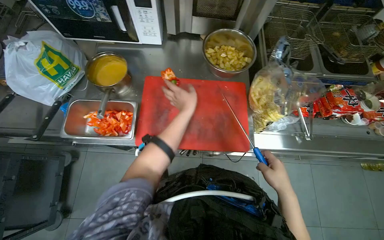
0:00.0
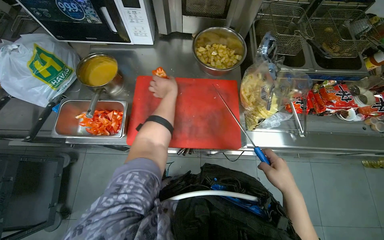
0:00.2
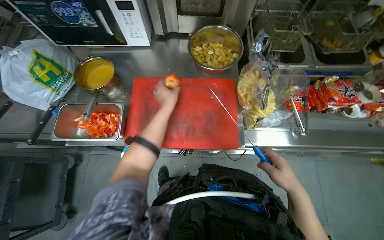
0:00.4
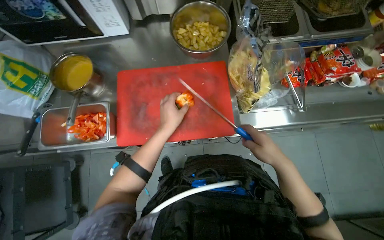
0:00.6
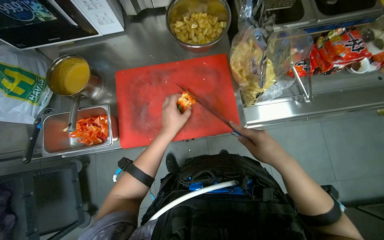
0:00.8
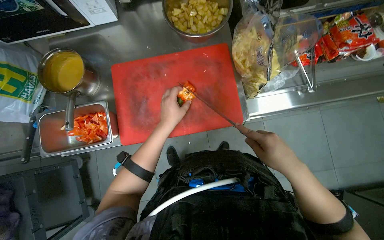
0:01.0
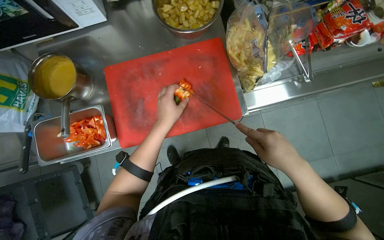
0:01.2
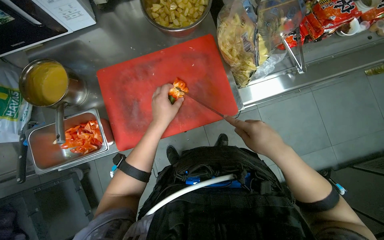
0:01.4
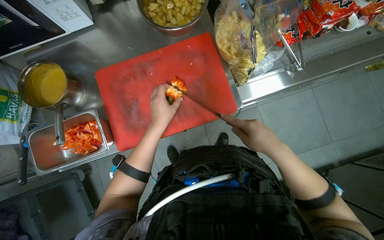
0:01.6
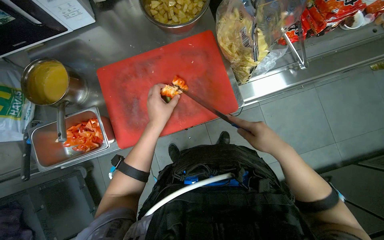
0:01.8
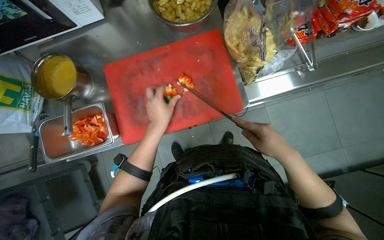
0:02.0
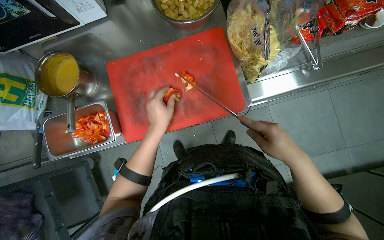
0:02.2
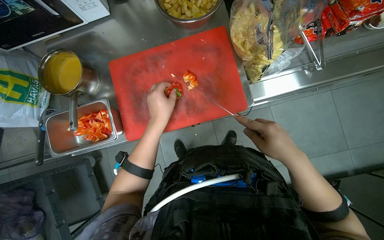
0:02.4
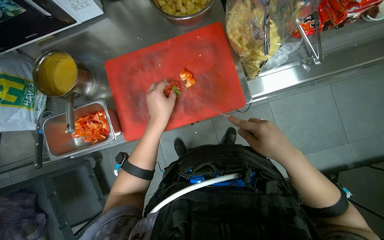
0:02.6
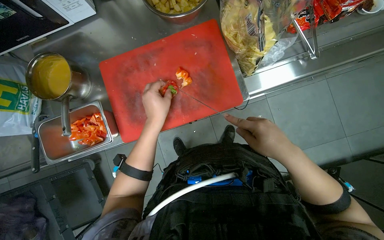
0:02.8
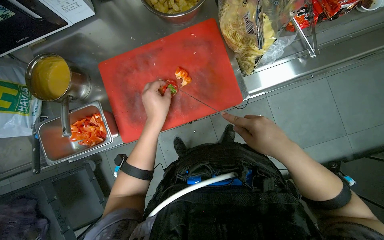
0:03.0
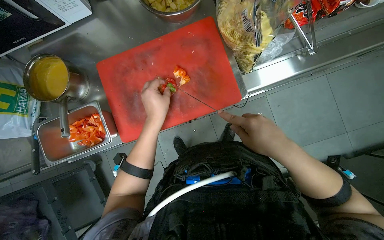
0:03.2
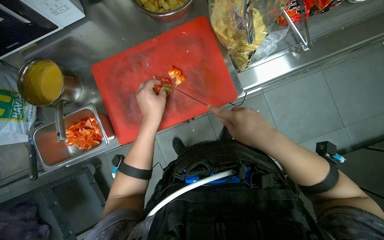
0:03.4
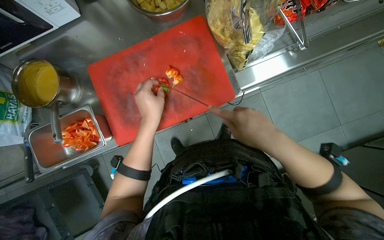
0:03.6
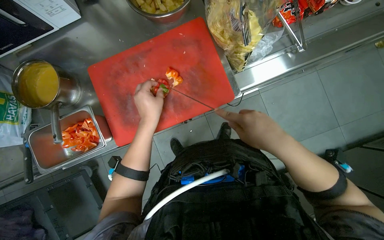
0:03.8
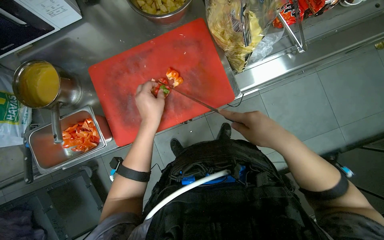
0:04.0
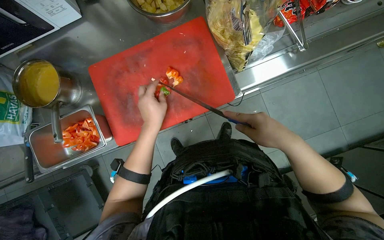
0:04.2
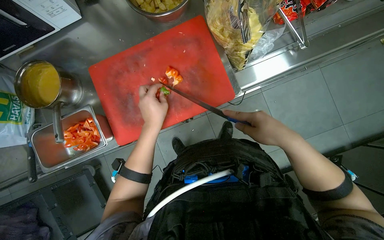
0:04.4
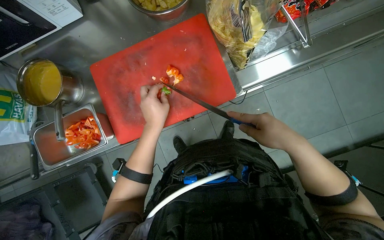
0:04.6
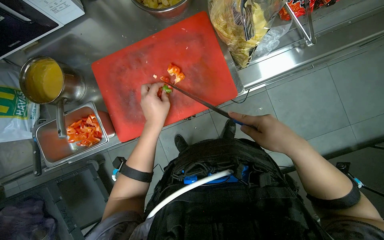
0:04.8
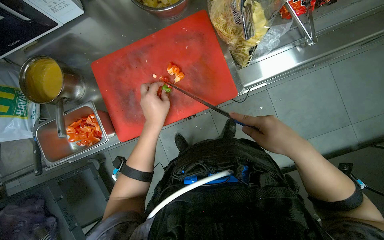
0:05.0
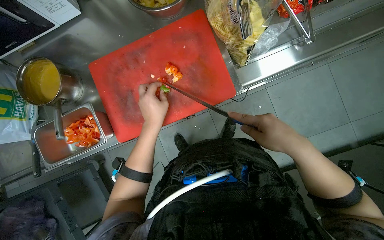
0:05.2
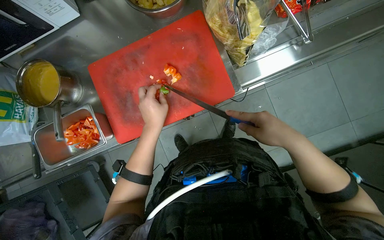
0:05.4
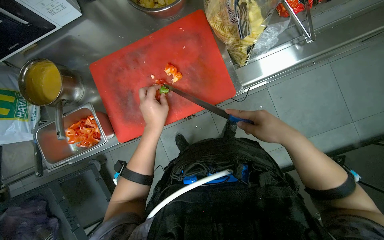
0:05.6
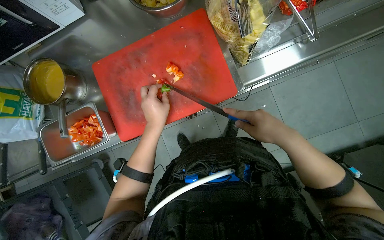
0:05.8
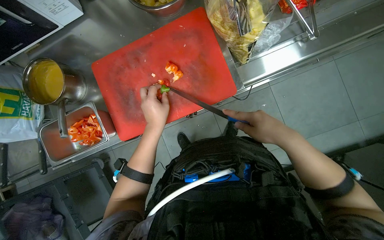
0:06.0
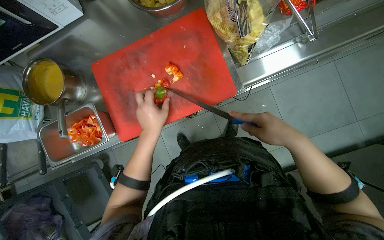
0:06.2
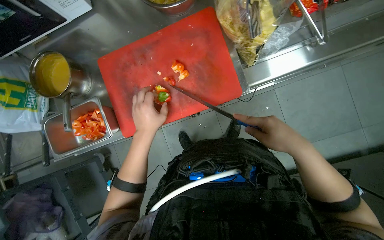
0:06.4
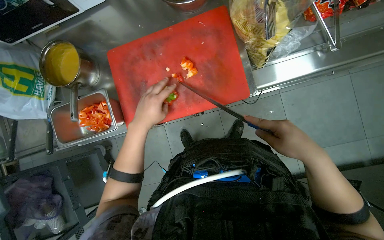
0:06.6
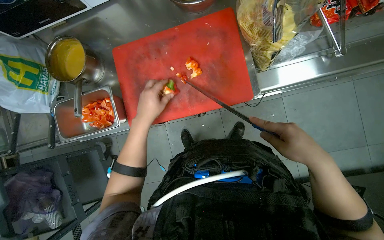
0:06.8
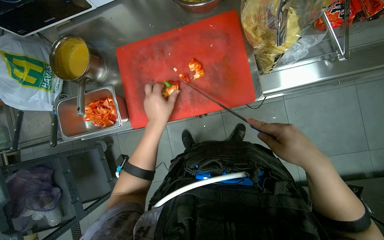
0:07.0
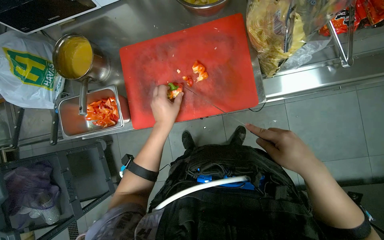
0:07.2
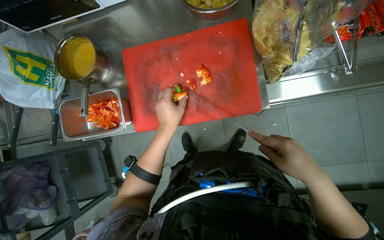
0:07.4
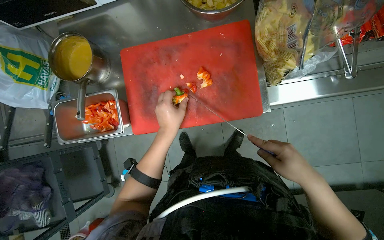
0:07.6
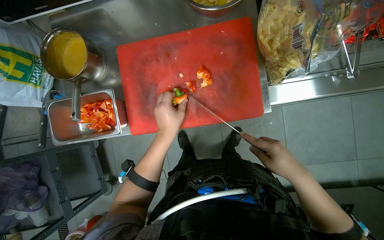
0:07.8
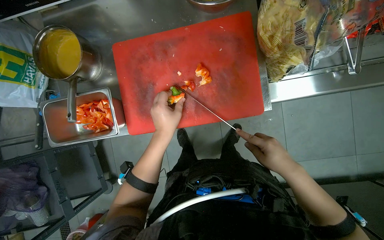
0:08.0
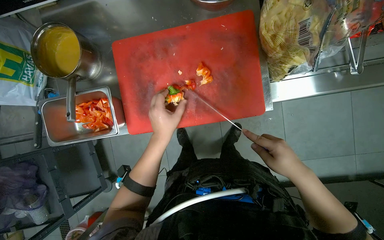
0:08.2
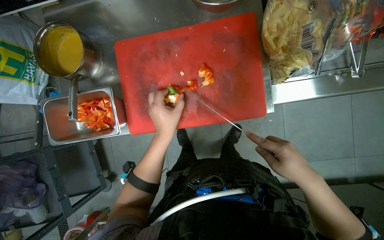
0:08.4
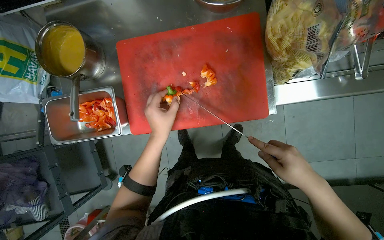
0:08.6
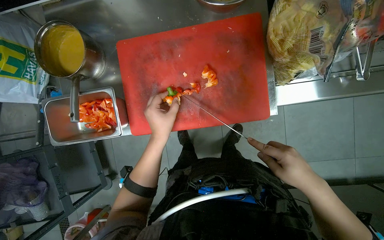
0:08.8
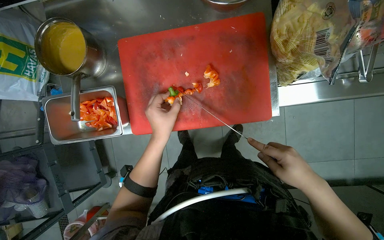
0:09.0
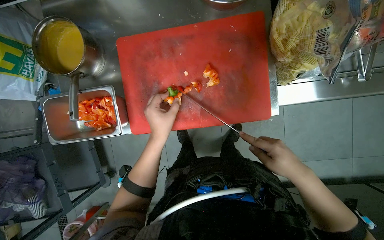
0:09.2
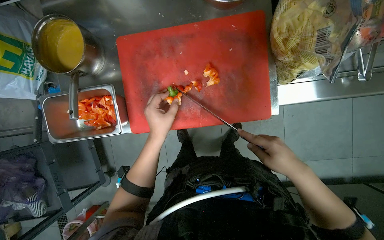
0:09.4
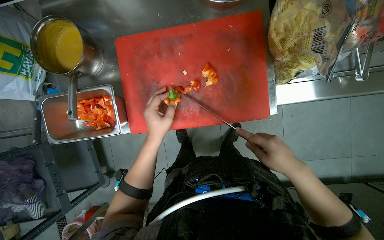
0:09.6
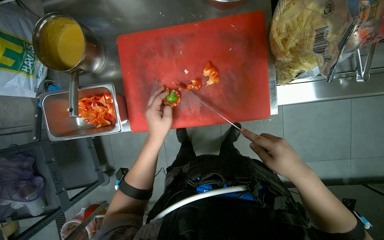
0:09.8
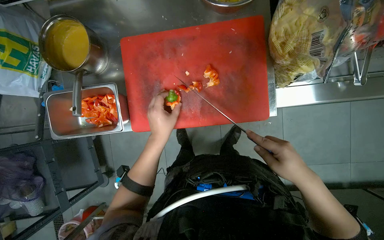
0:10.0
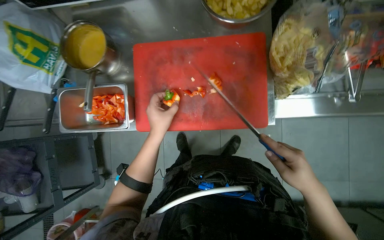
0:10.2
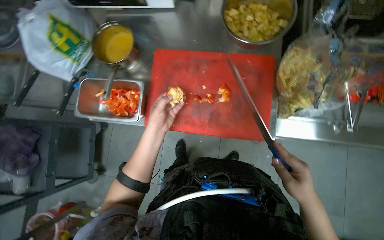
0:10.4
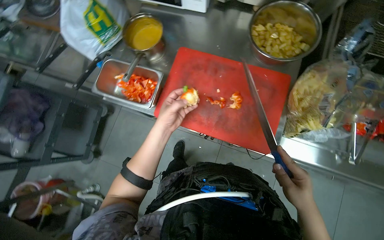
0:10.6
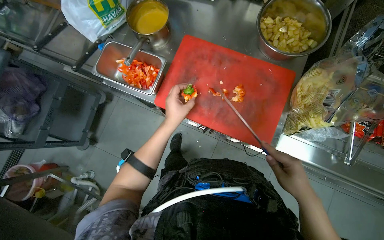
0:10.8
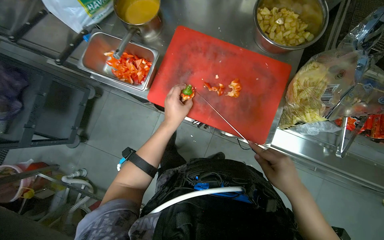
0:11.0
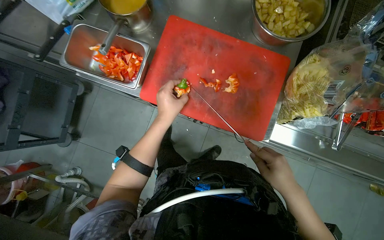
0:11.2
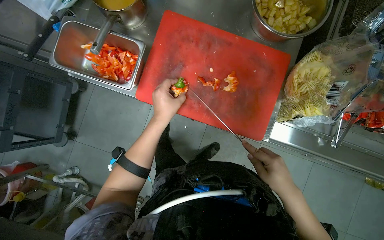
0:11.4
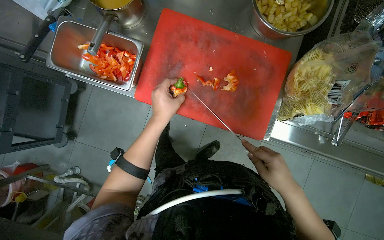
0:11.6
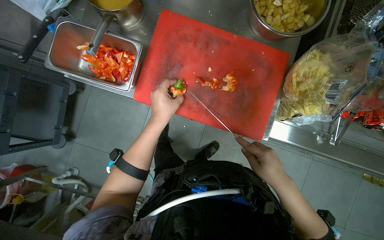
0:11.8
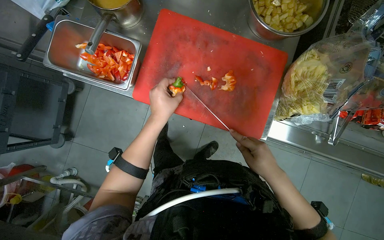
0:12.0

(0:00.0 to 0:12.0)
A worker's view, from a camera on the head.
Job: preparing food.
The whole recording: Chopping red pepper on board. The worker chops a red pepper into small pieces on a red cutting board.
0:00.0 - 0:01.6: The wearer looks some 15 degrees further downward. The left hand heads down the picture, covering roughly 10 cm.
0:01.6 - 0:07.6: The hands work in one place, with small movements.
0:07.6 - 0:09.0: The hands are busy where they are.

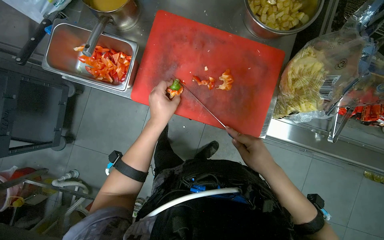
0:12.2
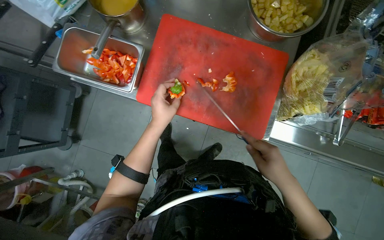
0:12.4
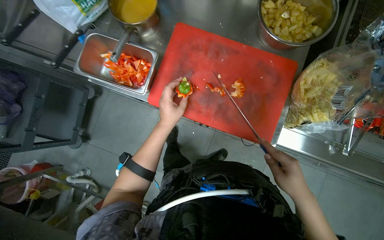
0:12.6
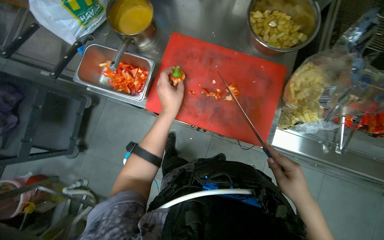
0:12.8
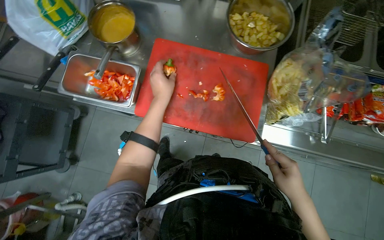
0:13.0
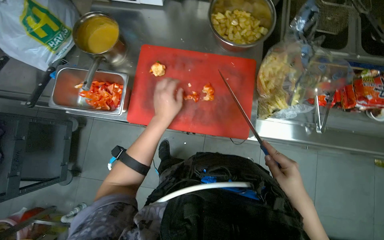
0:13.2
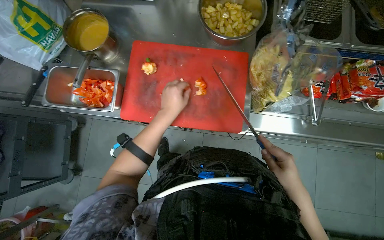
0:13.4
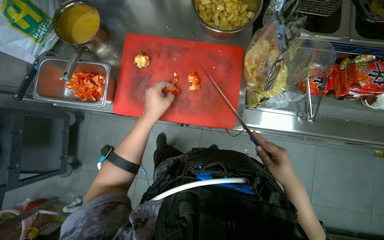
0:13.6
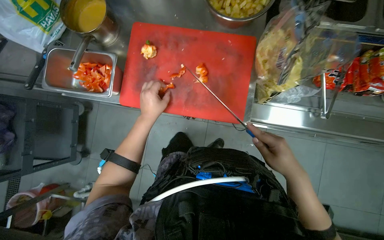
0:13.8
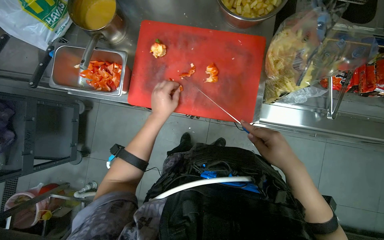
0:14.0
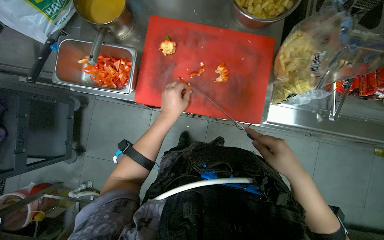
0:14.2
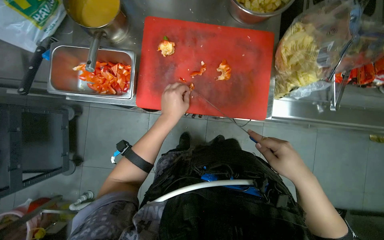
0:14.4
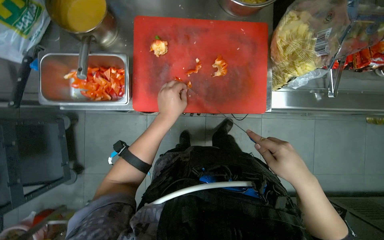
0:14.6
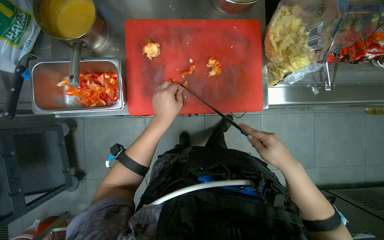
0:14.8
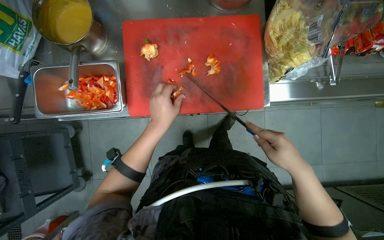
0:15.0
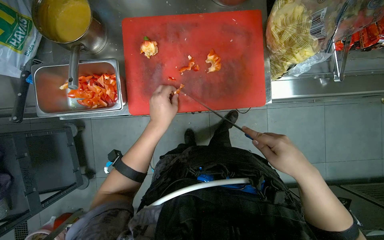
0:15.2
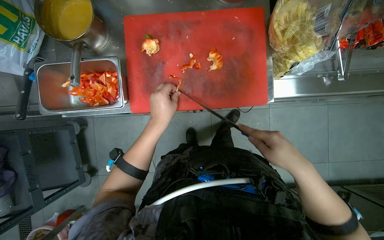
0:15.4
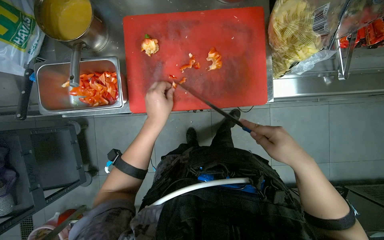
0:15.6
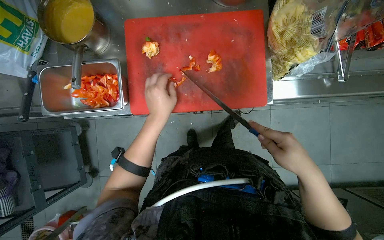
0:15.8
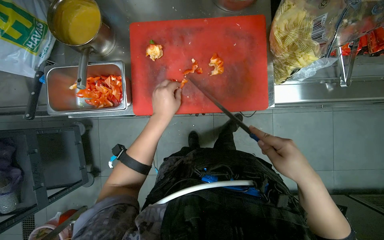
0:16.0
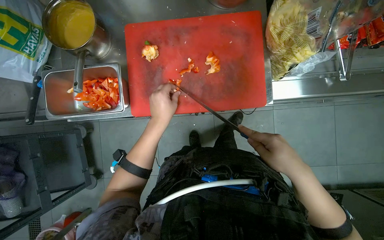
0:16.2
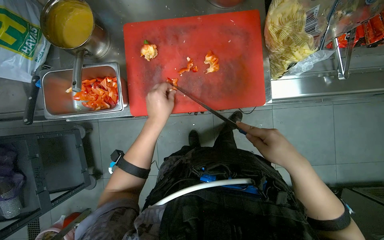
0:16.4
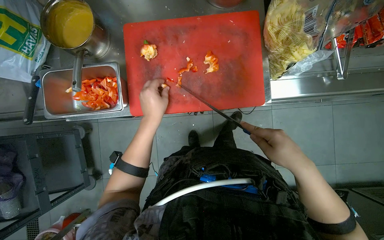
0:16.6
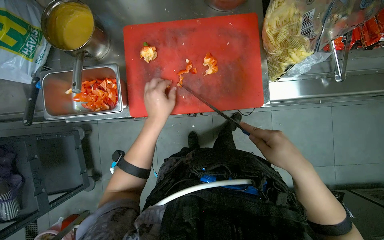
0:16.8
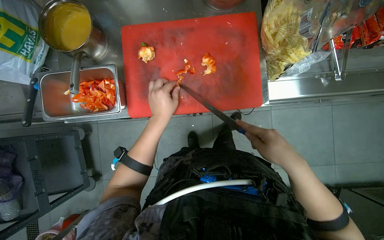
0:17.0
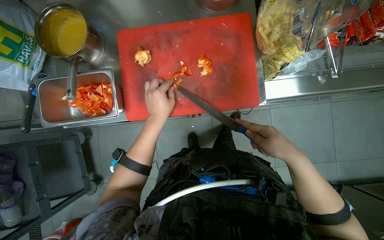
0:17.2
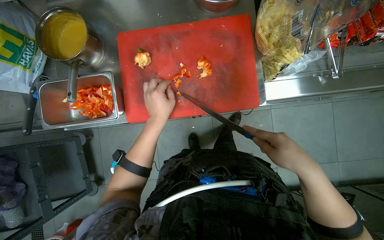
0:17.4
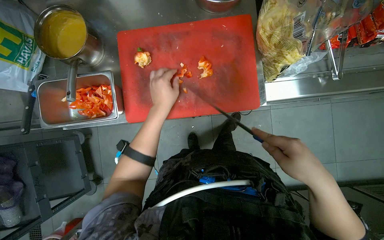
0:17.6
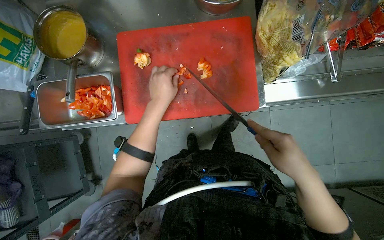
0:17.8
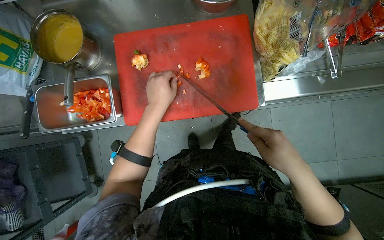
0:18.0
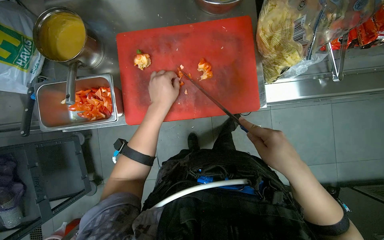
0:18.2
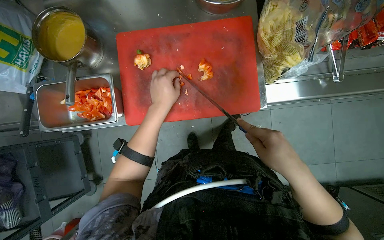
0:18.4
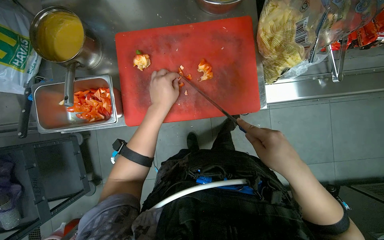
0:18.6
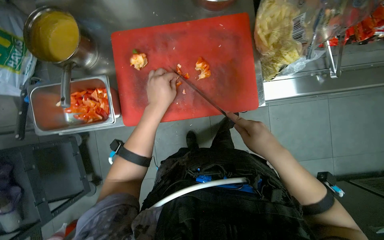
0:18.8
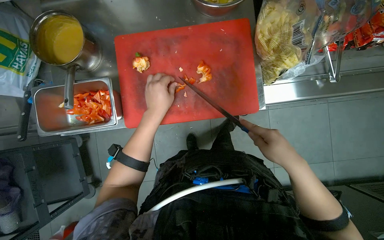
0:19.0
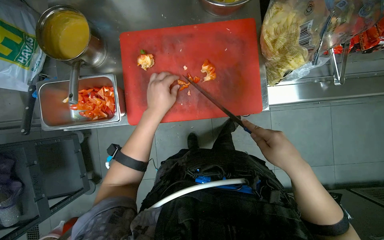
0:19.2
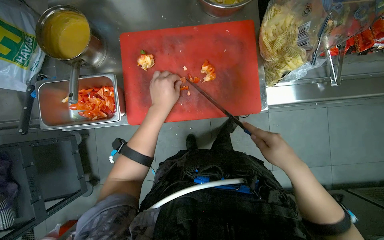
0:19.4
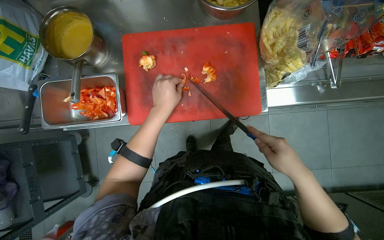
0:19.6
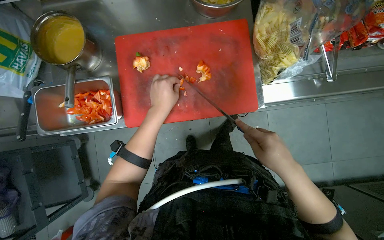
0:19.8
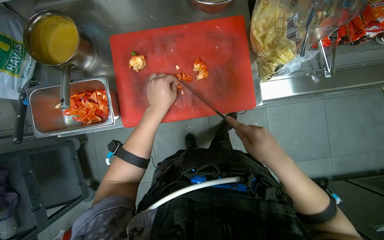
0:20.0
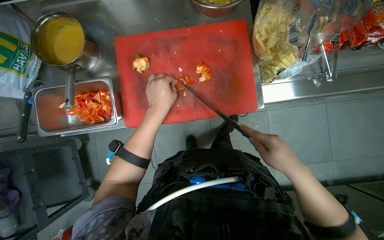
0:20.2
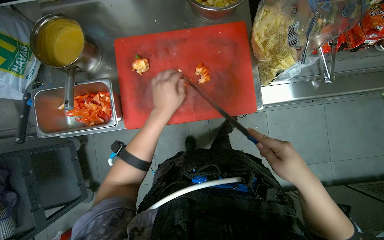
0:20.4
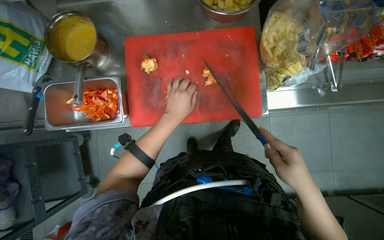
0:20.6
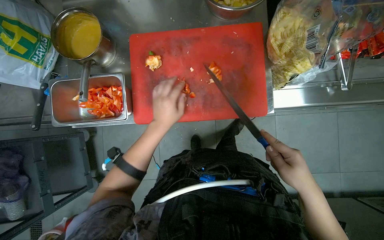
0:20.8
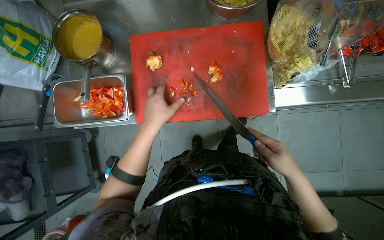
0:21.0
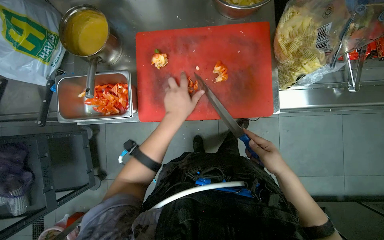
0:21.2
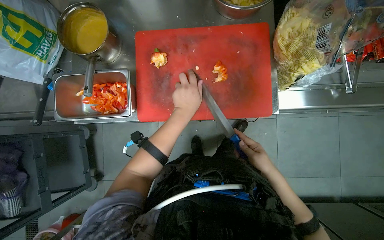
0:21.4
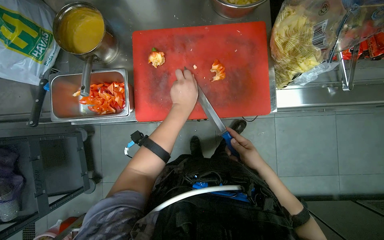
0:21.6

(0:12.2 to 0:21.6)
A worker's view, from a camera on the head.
Job: preparing food.
The whole recording: Chopping red pepper on board. The worker chops a red pepper into small pieces on a red cutting board.
0:15.4 - 0:20.0: The hands are busy where they are.
0:20.0 - 0:21.6: The right hand is displaced farther from the camera by approximately 10 cm.
